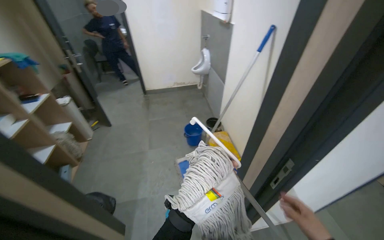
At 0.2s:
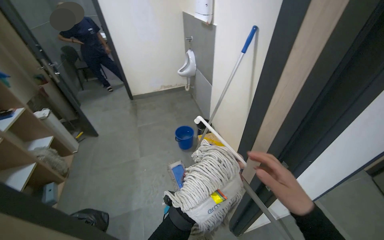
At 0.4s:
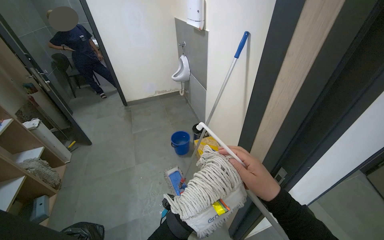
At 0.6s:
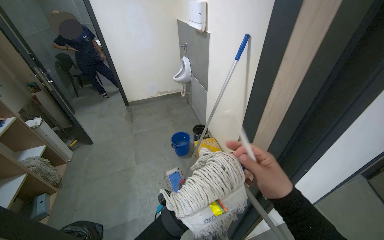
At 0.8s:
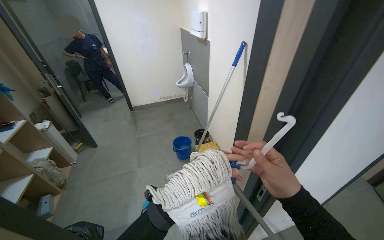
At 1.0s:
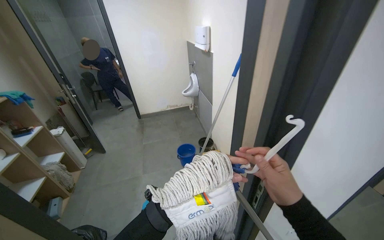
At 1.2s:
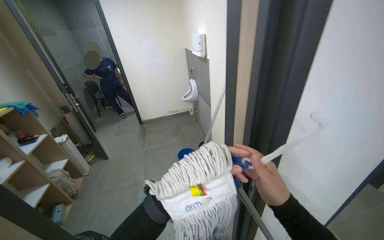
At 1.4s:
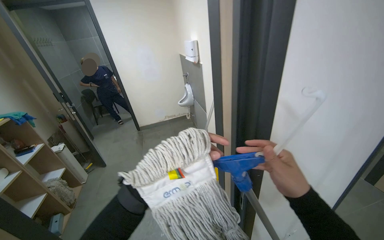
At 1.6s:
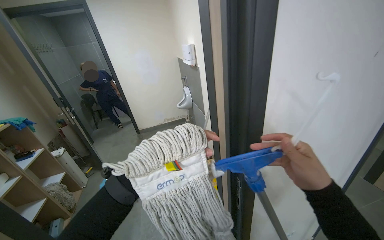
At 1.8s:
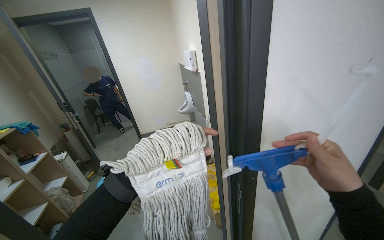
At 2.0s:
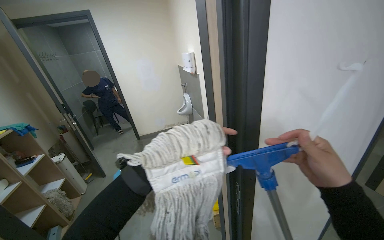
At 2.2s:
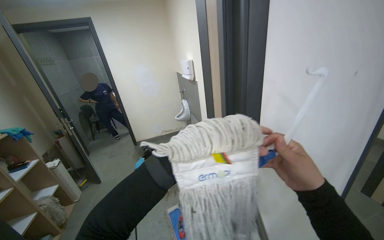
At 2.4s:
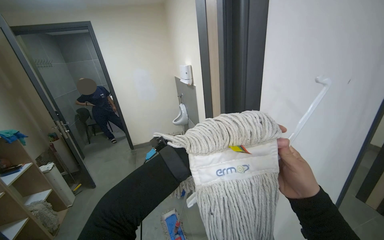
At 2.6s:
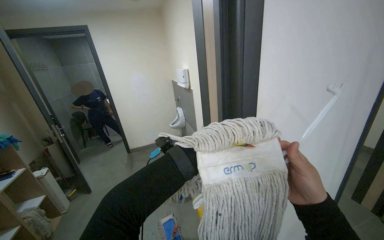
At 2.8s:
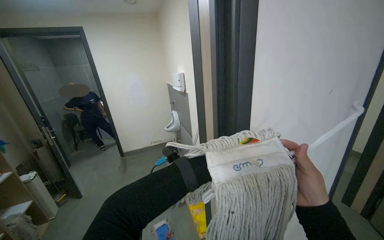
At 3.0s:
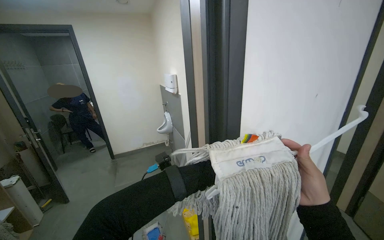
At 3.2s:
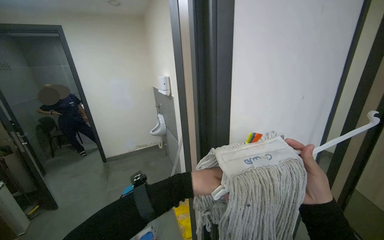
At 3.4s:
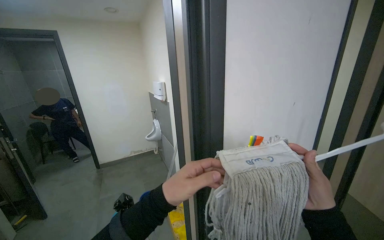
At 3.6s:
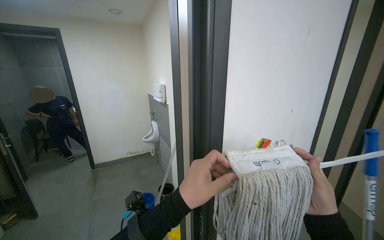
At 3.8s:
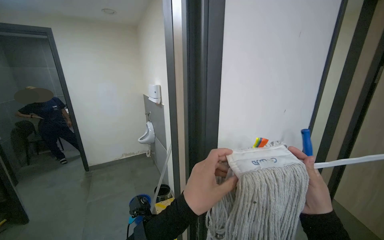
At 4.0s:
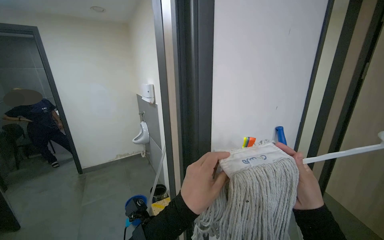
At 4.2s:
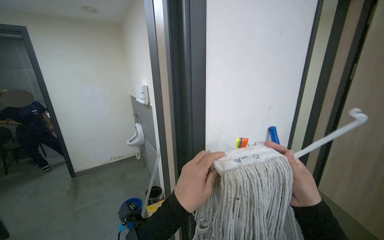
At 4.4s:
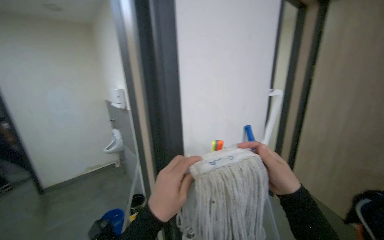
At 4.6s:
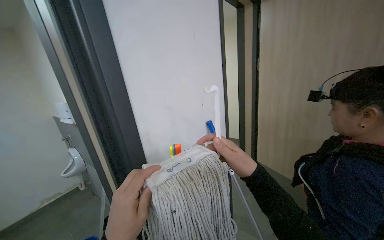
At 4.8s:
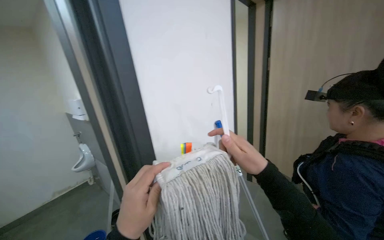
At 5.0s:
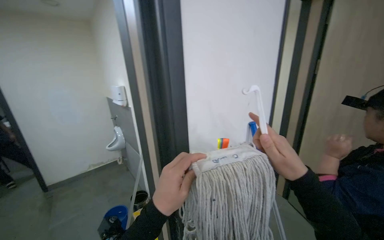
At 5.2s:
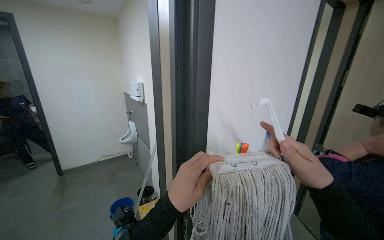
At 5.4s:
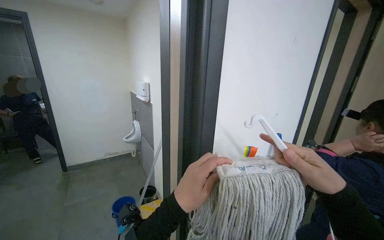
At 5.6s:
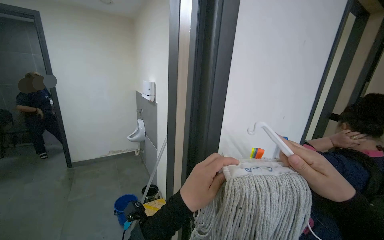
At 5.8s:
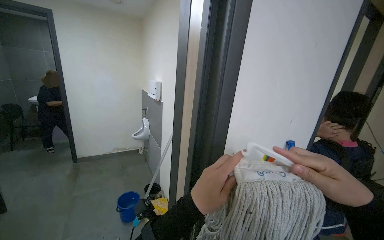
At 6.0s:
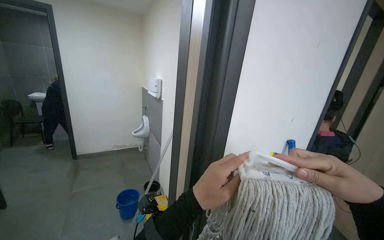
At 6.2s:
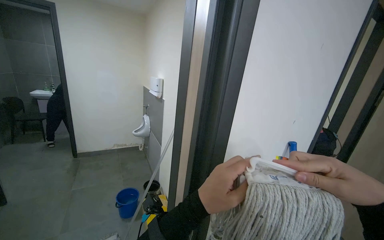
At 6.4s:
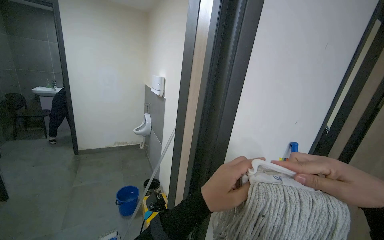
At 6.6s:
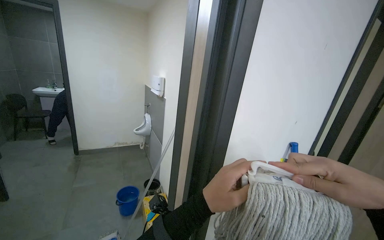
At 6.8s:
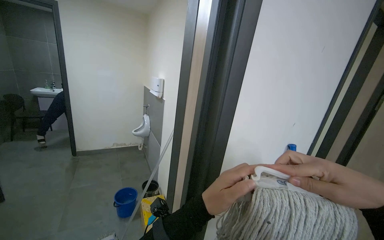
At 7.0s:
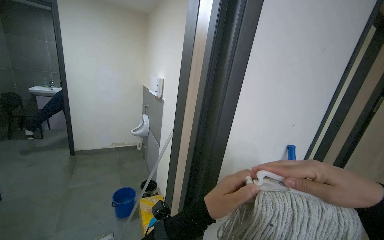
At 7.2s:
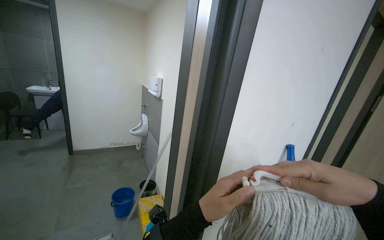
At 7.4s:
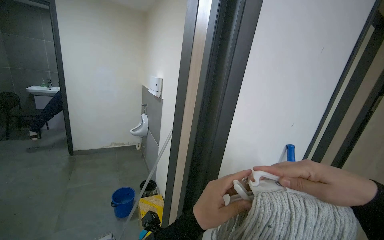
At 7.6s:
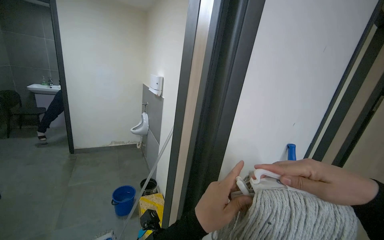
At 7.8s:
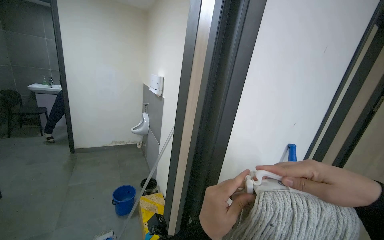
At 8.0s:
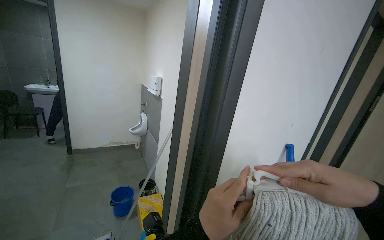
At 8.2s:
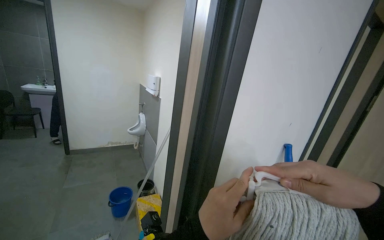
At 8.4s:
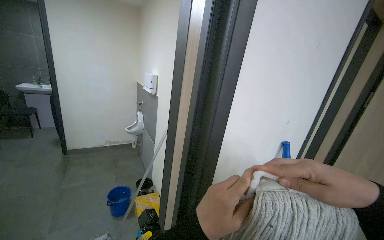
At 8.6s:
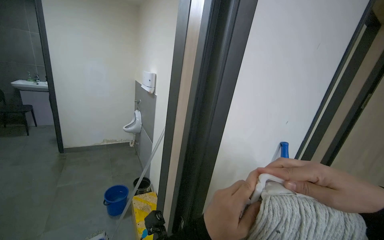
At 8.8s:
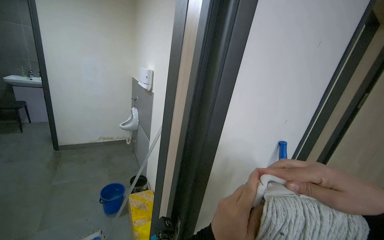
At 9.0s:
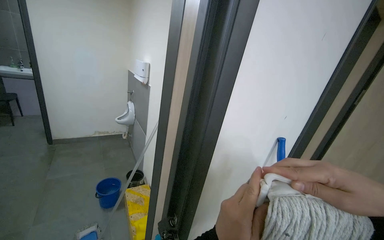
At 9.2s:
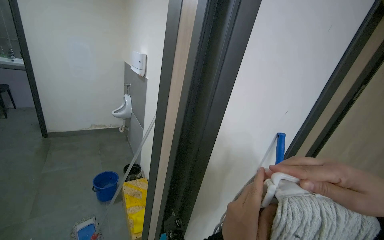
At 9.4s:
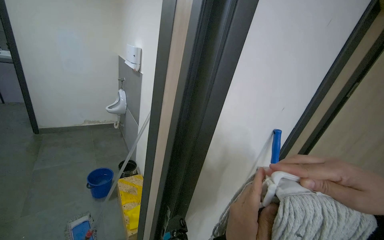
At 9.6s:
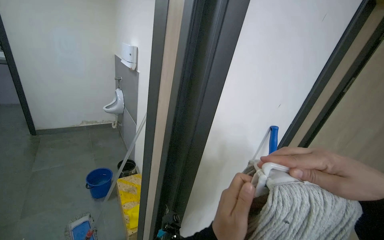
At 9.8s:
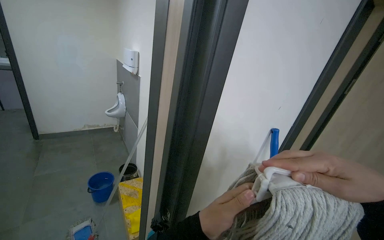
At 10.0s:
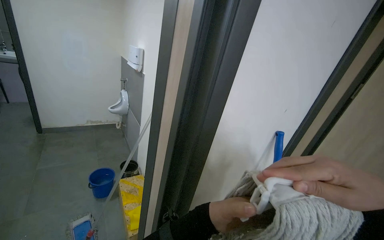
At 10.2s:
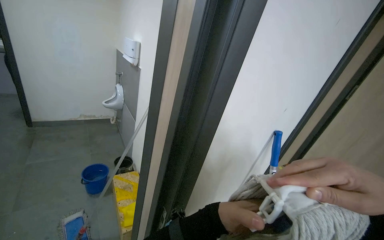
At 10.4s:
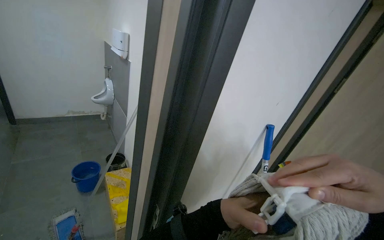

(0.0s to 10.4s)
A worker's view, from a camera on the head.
Job: preparing cleaning supplies.
The whole recording: Attaching mop head to handle. The worker attaches the mop head to the mop handle.
1.4s - 3.0s: The right hand goes roughly 15 cm to the right.
3.0s - 4.4s: The view swings some 15 degrees to the right.

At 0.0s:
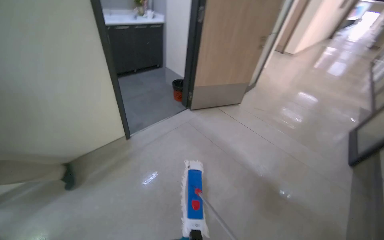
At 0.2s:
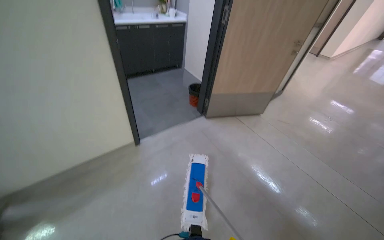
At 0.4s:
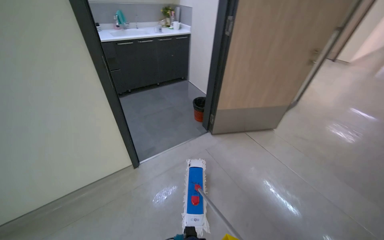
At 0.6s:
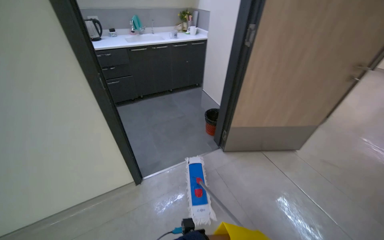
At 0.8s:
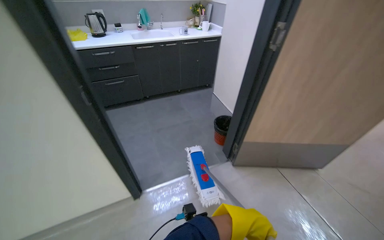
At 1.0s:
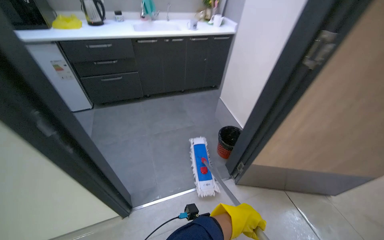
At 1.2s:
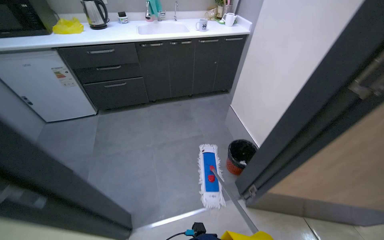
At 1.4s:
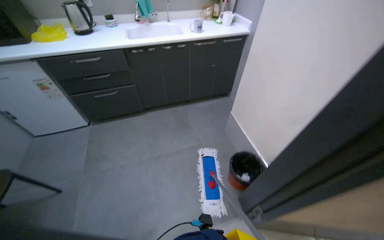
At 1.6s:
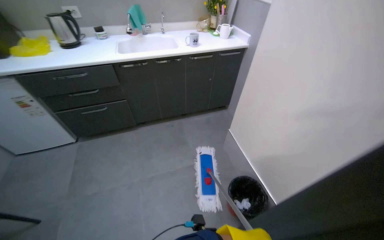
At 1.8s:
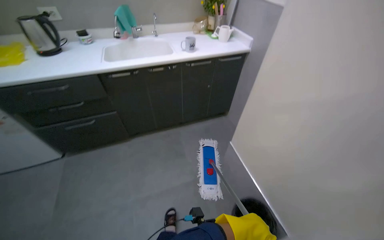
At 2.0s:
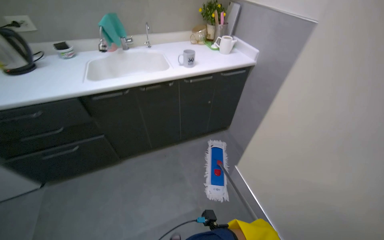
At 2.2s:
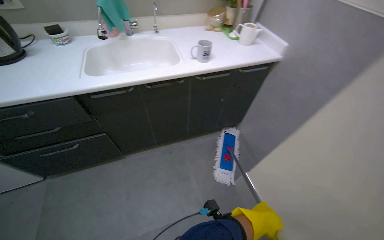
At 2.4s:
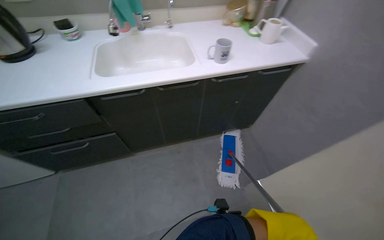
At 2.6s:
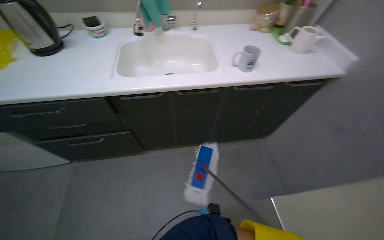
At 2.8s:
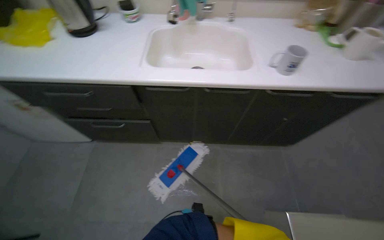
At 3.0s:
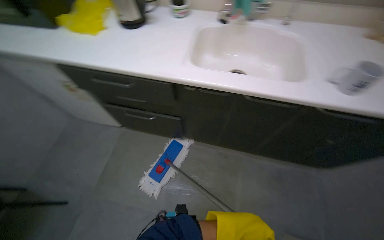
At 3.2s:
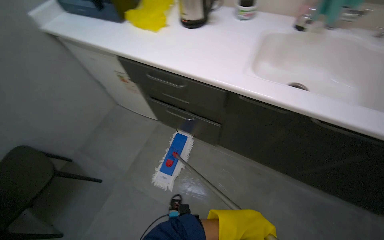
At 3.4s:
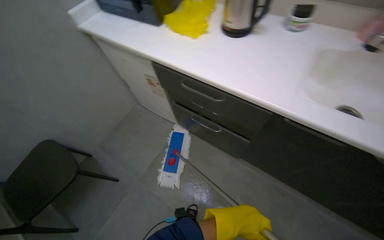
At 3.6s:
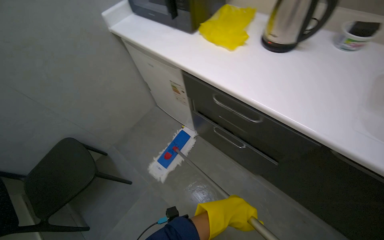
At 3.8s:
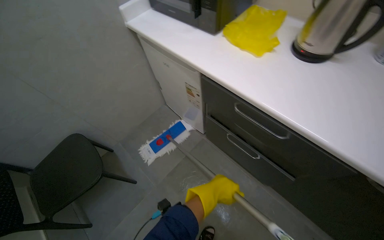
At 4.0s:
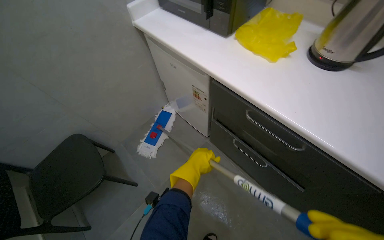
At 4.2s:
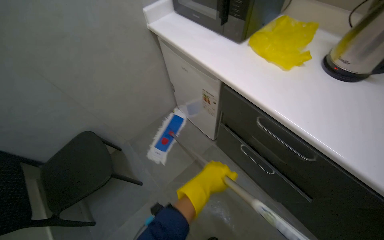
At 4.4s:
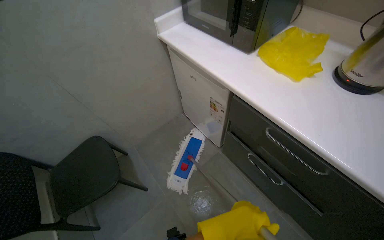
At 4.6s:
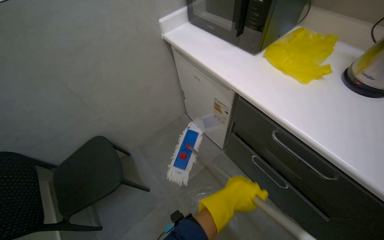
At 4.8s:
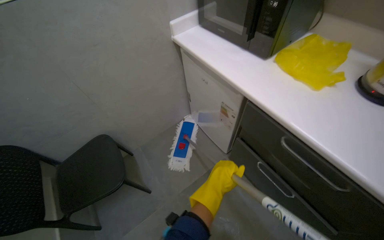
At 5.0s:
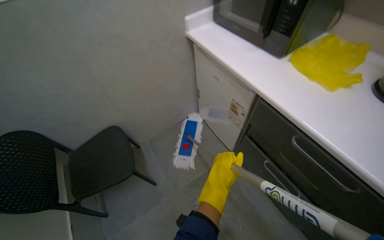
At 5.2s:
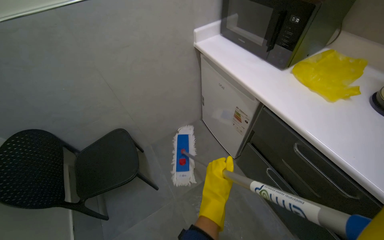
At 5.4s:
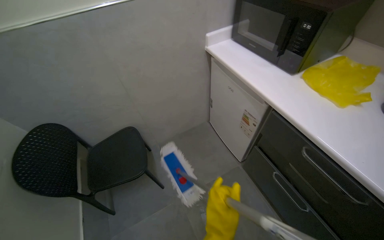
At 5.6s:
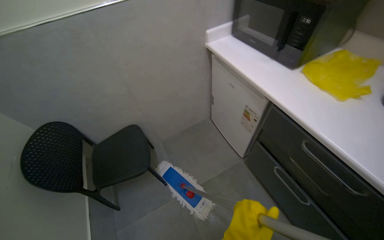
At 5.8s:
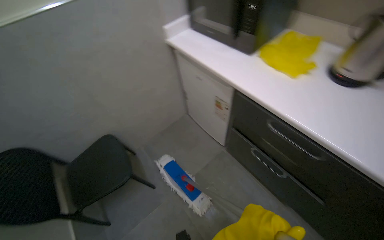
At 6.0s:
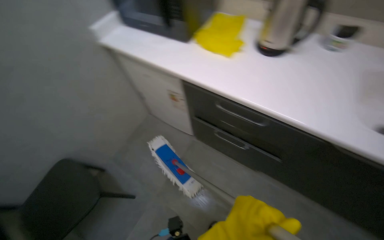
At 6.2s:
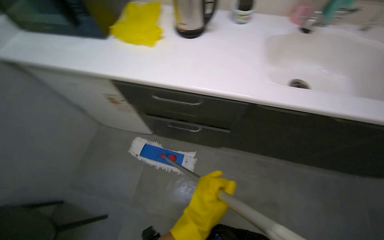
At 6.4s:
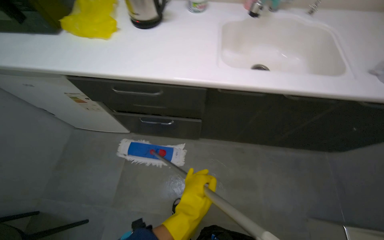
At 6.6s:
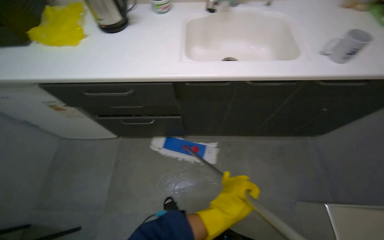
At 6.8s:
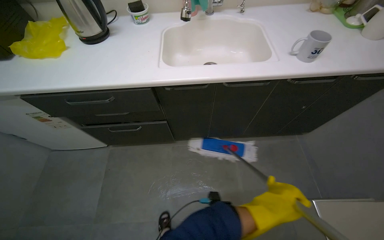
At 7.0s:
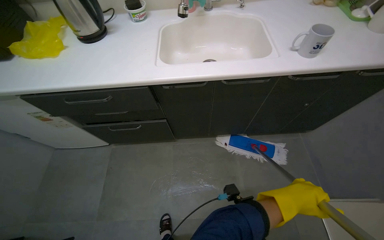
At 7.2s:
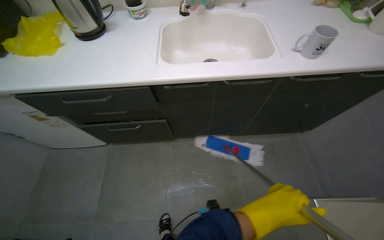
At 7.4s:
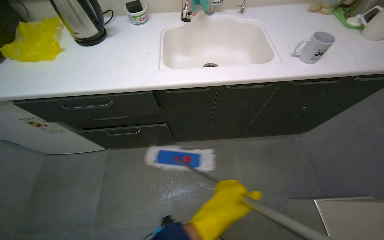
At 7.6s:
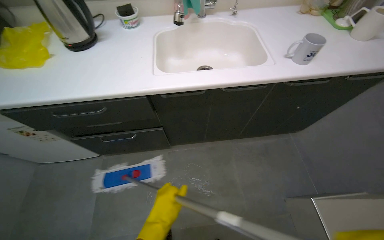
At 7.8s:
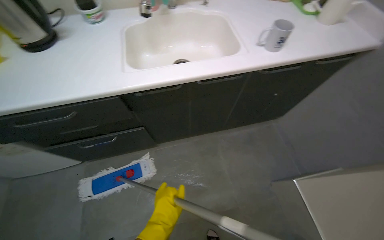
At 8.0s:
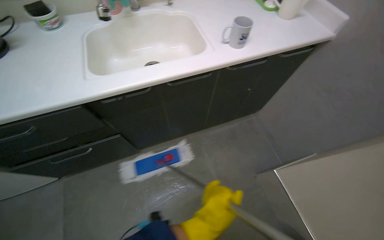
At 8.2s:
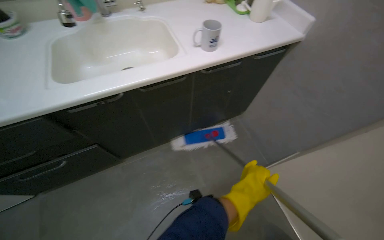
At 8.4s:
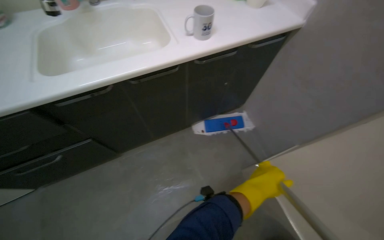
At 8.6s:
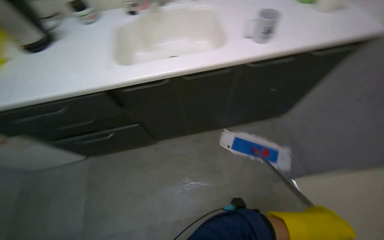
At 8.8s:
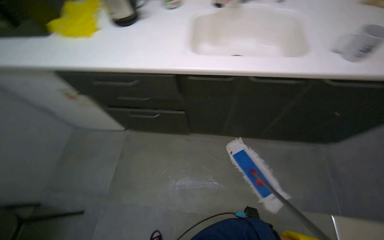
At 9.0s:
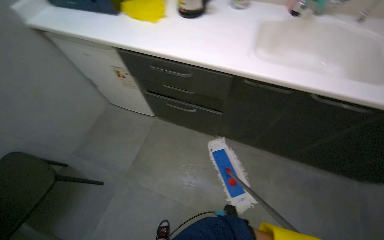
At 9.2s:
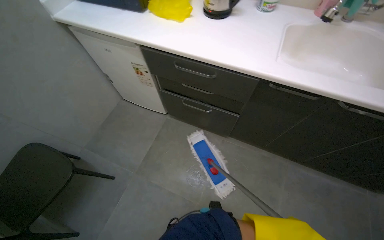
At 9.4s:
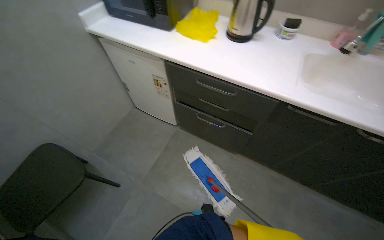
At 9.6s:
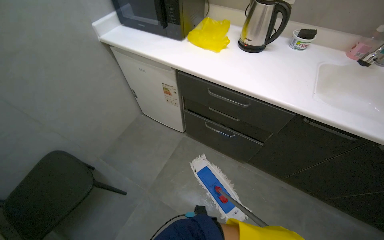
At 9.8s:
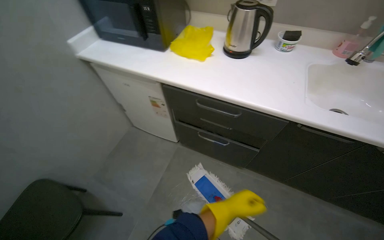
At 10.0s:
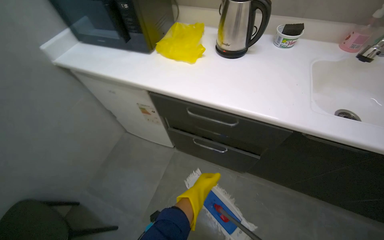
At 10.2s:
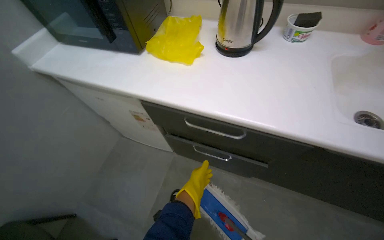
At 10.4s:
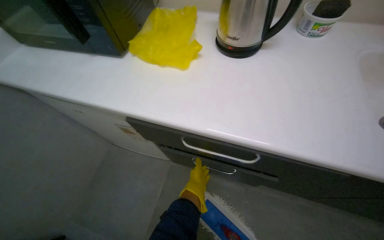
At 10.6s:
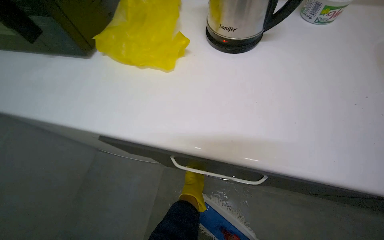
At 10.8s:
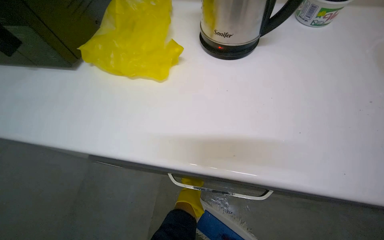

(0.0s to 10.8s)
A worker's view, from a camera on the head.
Job: mopping floor.
The whole recording: Mopping kitchenette floor. The worker mops the floor inside the kitchenette.
0.0s - 1.6s: The wearer moves some 1.5 m. The wearer looks approximately 30 degrees further to the left.
1.6s - 3.0s: The wearer moves some 80 cm. The head turns to the left by roughly 30 degrees. The view tips downward by roughly 15 degrees.
3.0s - 4.6s: The head travels roughly 60 cm. The wearer looks roughly 40 degrees further to the left.
4.6s - 6.2s: The head turns to the right by some 40 degrees.
6.2s - 7.8s: The wearer looks roughly 25 degrees further to the right. The left hand moves roughly 60 cm to the right and comes back.
7.8s - 9.2s: The head turns to the left by some 40 degrees.
9.2s - 10.8s: The head travels roughly 60 cm.
